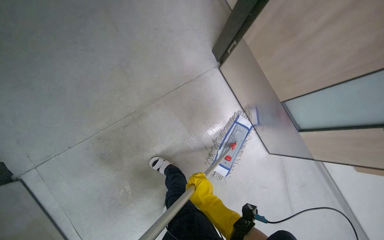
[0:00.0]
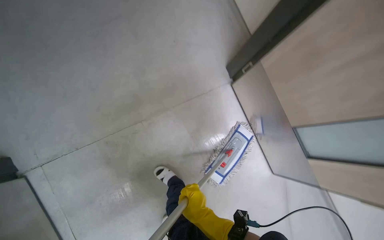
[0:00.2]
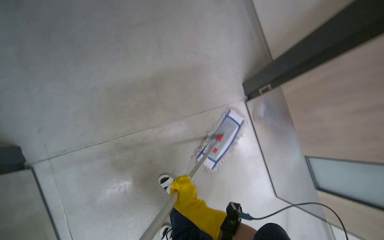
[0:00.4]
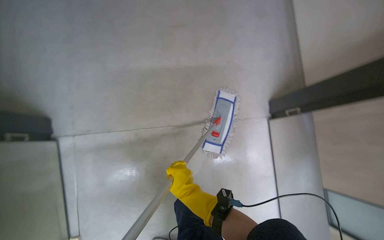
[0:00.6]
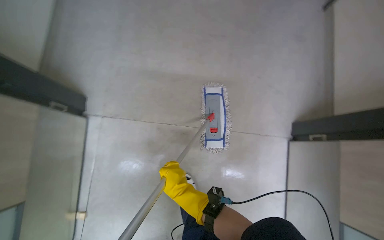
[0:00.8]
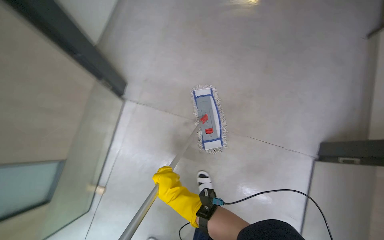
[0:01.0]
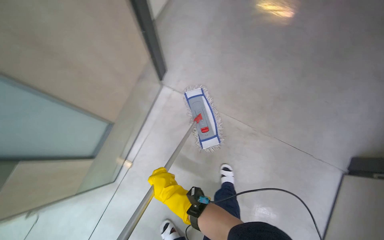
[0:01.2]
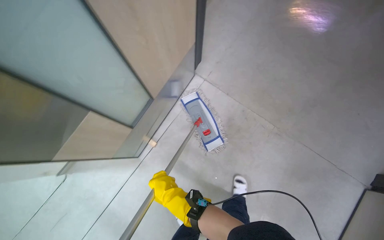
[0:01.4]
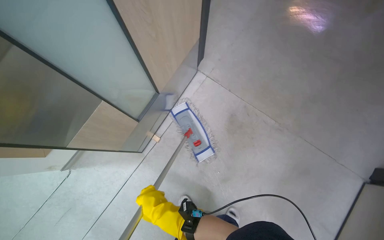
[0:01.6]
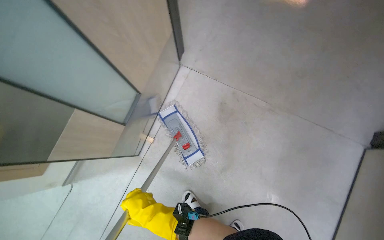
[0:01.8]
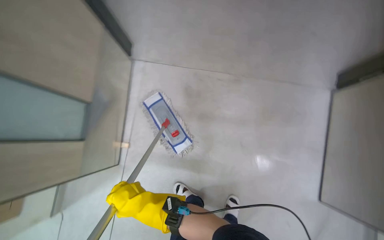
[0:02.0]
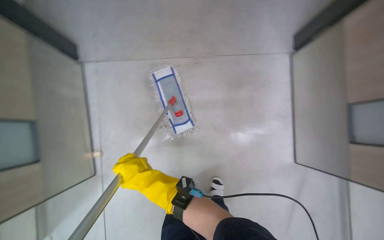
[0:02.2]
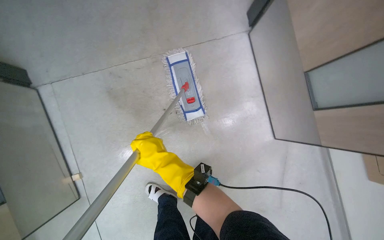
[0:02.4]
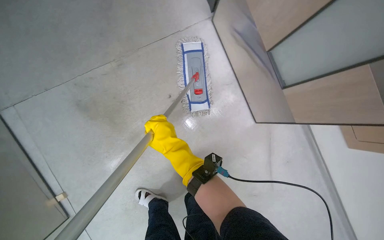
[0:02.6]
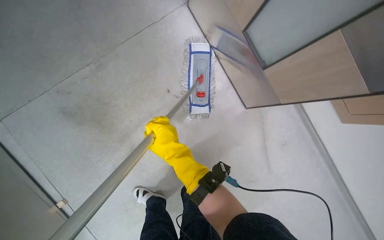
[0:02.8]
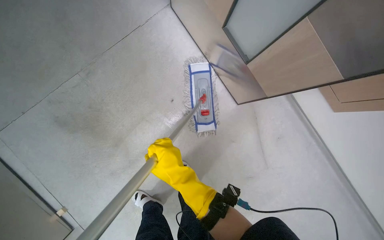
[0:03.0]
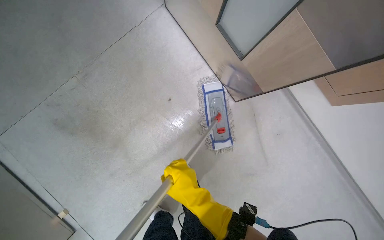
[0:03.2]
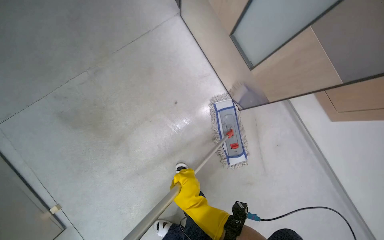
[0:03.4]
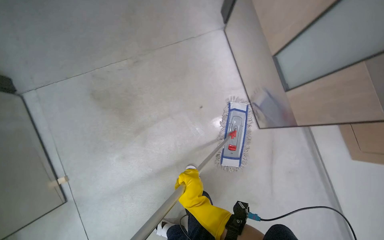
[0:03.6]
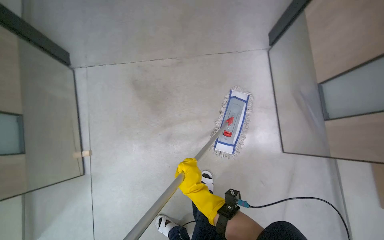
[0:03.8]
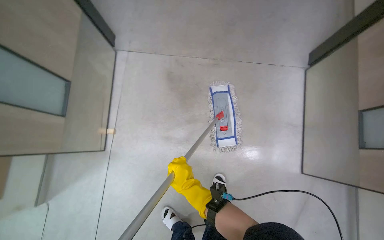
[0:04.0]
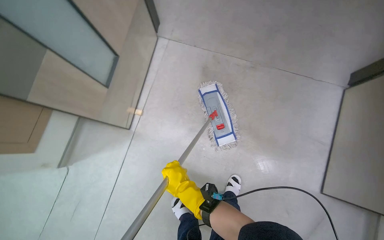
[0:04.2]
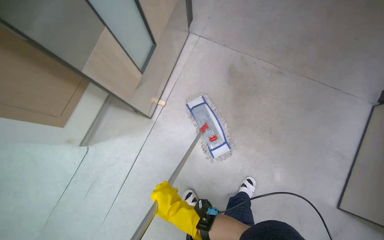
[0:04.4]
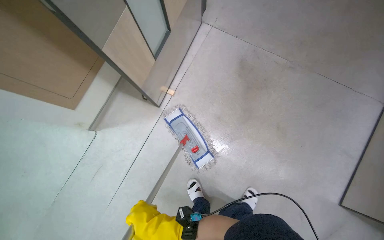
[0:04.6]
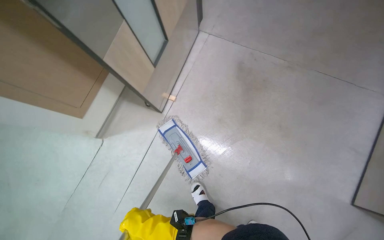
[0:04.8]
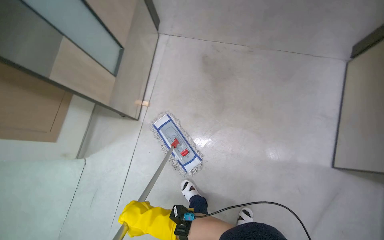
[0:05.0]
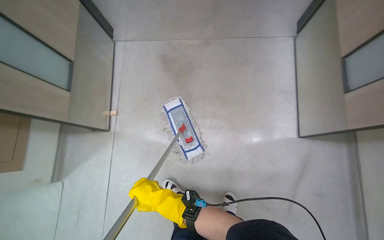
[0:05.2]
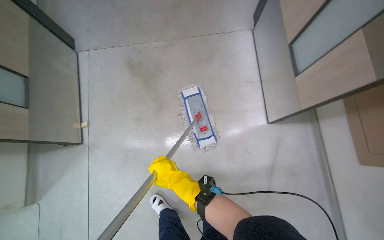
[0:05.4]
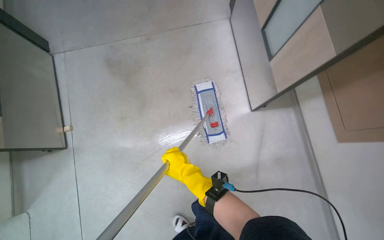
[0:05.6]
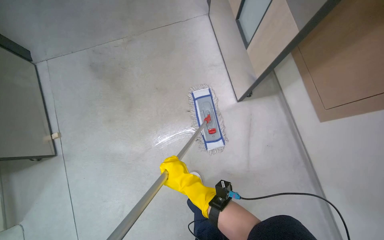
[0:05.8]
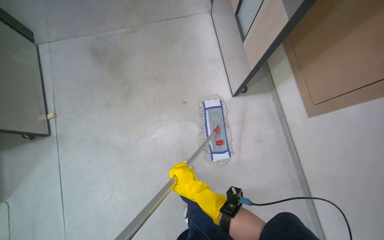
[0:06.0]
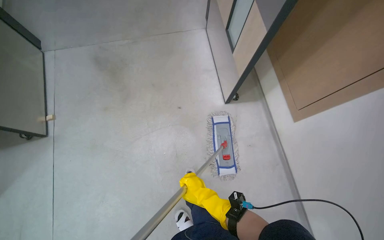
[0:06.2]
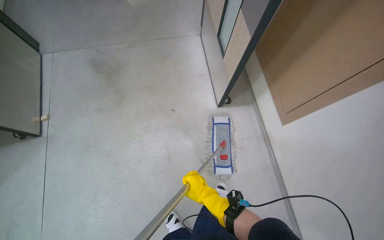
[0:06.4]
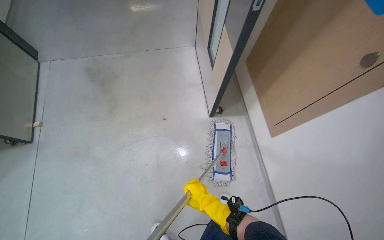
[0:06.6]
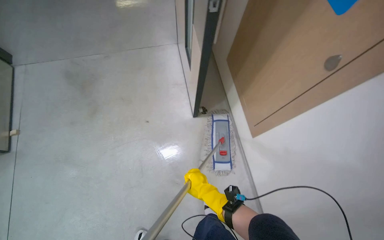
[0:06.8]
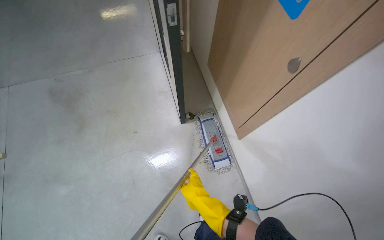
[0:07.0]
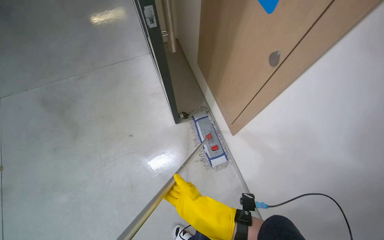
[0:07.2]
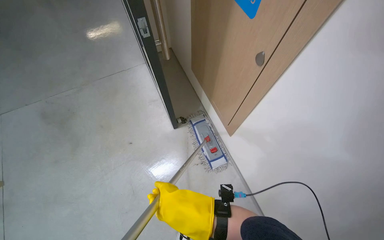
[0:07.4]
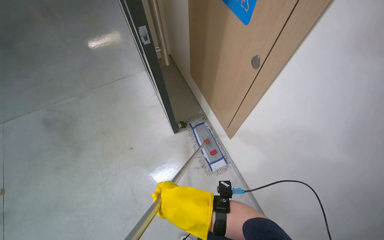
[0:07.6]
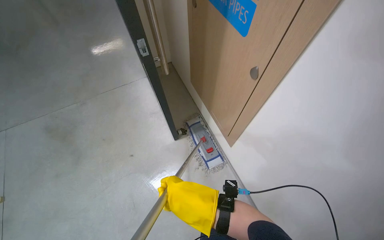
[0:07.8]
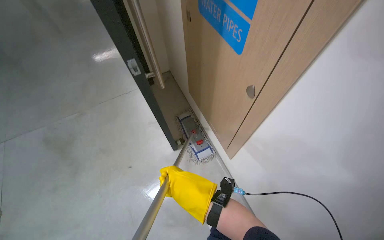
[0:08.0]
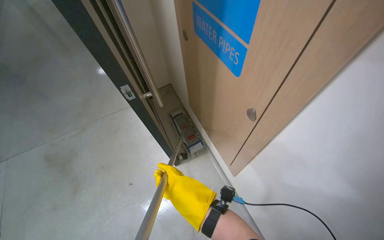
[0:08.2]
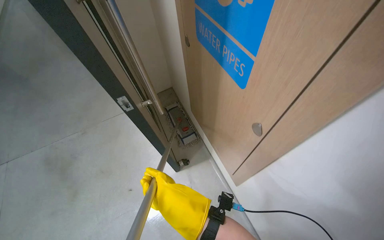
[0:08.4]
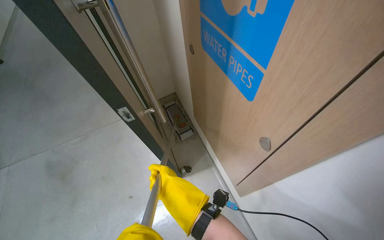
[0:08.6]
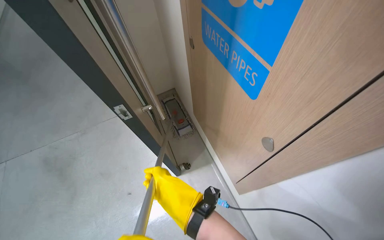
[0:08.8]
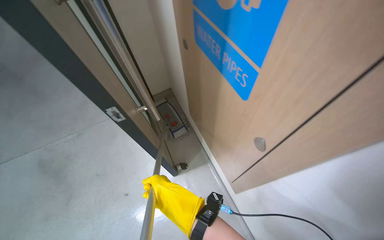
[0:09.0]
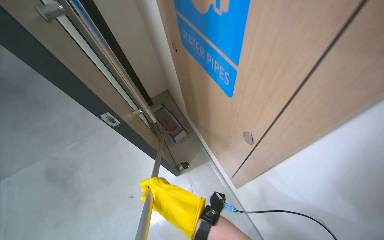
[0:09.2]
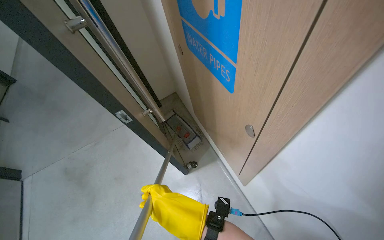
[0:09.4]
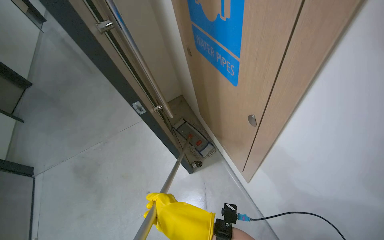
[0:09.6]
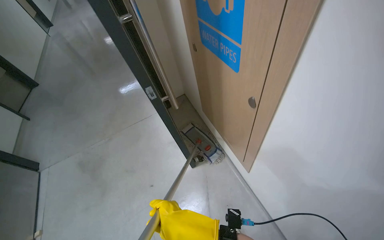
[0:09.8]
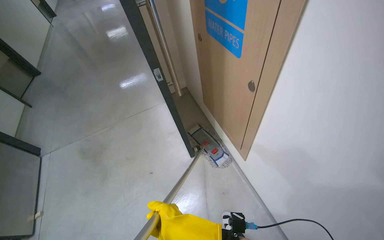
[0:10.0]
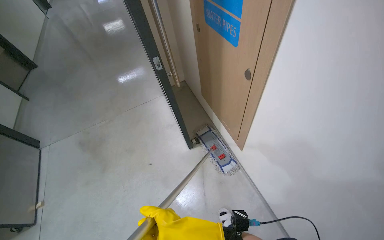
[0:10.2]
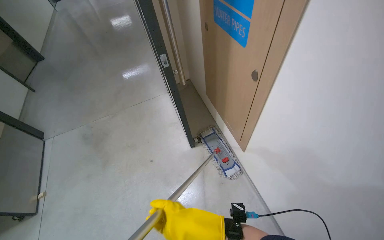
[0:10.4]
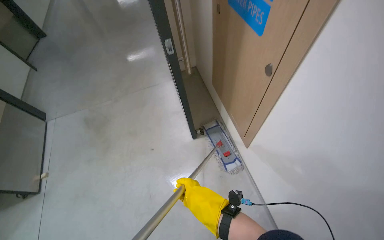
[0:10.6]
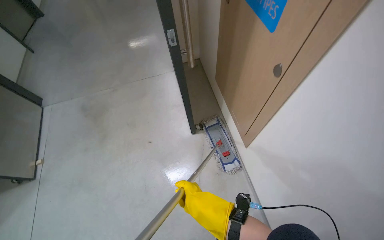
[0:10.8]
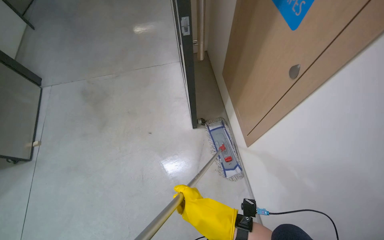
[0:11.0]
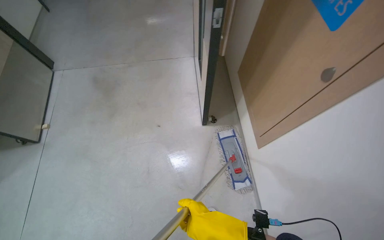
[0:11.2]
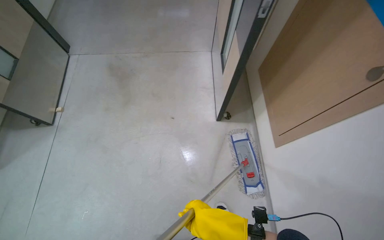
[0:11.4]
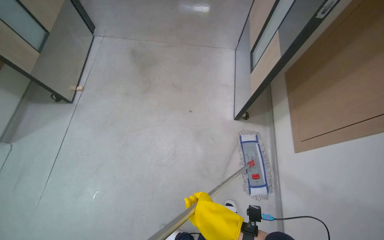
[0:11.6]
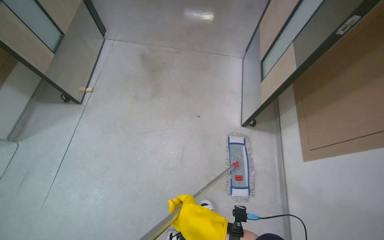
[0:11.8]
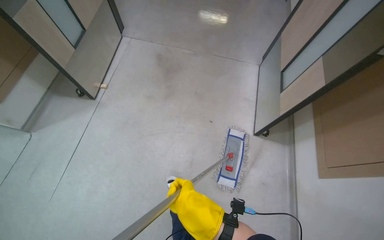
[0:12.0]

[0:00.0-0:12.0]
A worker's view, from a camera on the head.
Job: mopping floor.
The whole recording: Mopping hallway floor. The worker mops the hallway floor, wringing out the mop head and moving the cleaning cart as needed.
0:00.0 to 0:01.6: The camera is carried about 50 cm. The head turns to the left by some 60 degrees.
0:01.6 to 0:03.0: The wearer looks about 15 degrees further downward.
0:03.0 to 0:04.4: The view tilts approximately 10 degrees upward.
0:04.4 to 0:06.0: The wearer moves roughly 70 cm. The scene turns about 40 degrees counterclockwise in the picture.
0:06.0 to 0:07.6: The camera pitches upward, by about 15 degrees. The right hand travels nearer to the camera by roughly 20 cm.
0:07.6 to 0:09.0: The view tilts approximately 20 degrees upward.
0:10.4 to 0:12.0: The wearer moves to the left, roughly 50 cm. The camera pitches downward, by roughly 15 degrees. The scene rotates clockwise by about 40 degrees.

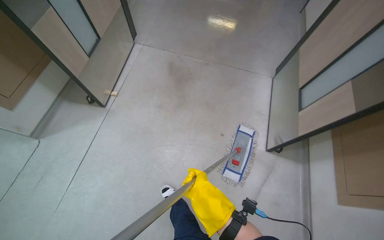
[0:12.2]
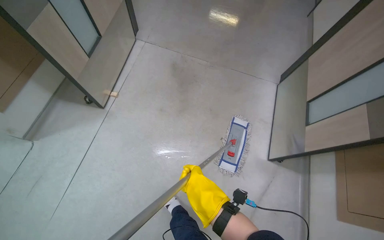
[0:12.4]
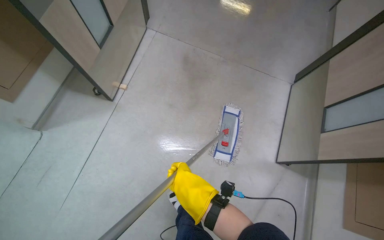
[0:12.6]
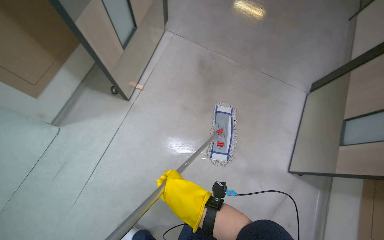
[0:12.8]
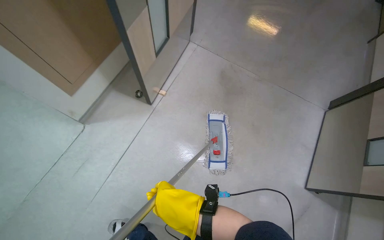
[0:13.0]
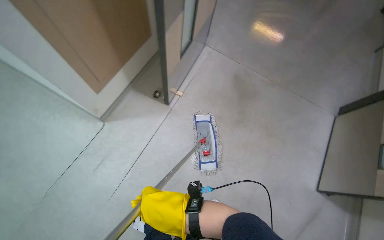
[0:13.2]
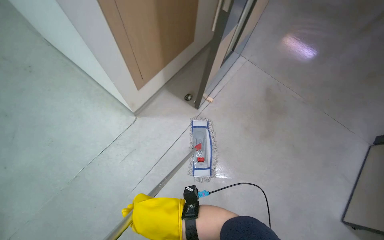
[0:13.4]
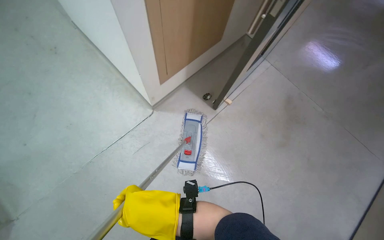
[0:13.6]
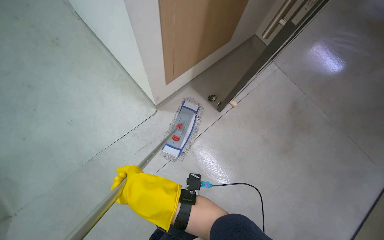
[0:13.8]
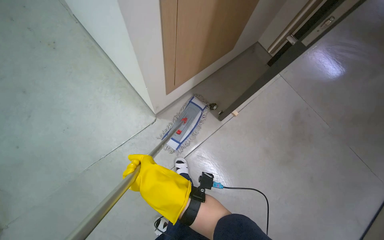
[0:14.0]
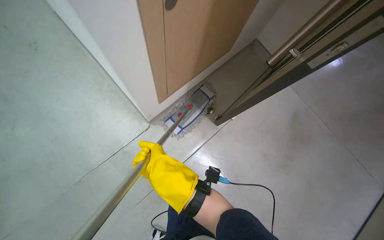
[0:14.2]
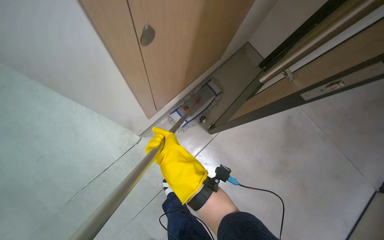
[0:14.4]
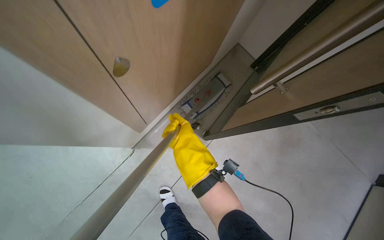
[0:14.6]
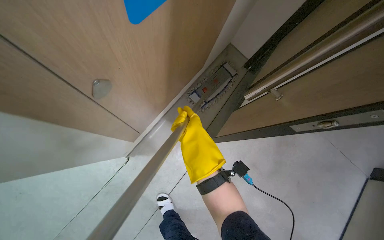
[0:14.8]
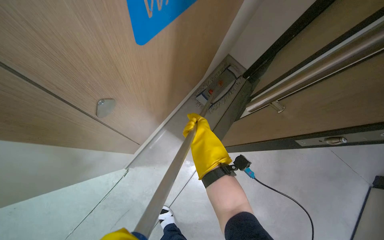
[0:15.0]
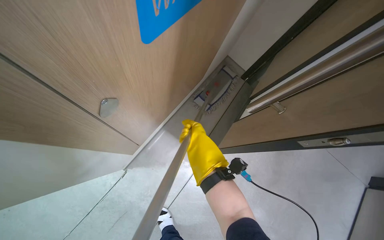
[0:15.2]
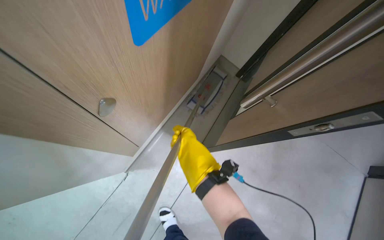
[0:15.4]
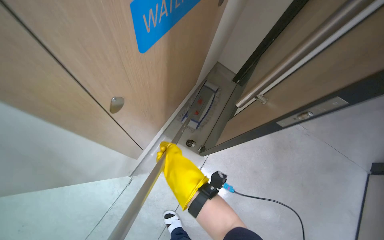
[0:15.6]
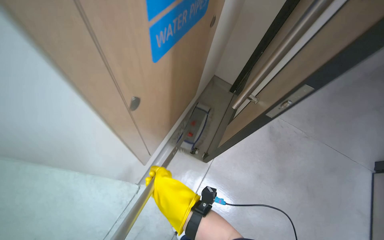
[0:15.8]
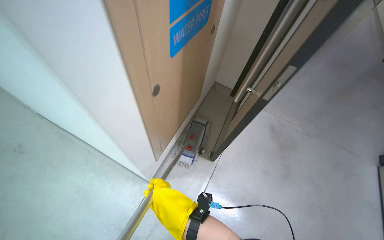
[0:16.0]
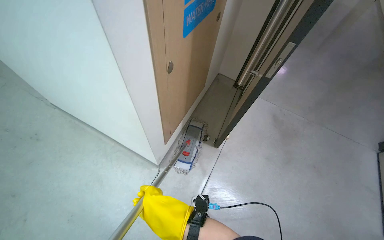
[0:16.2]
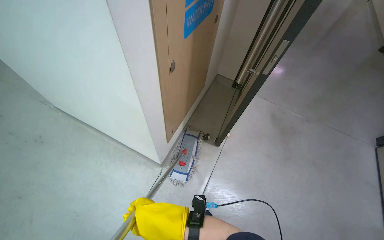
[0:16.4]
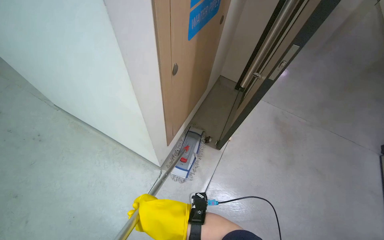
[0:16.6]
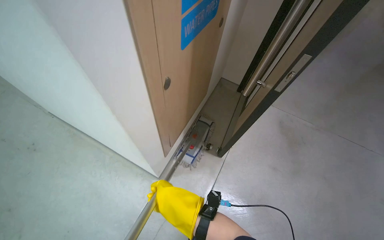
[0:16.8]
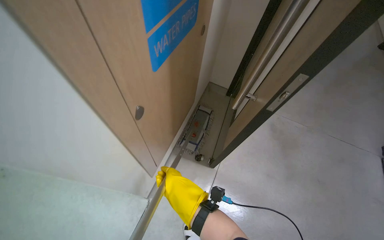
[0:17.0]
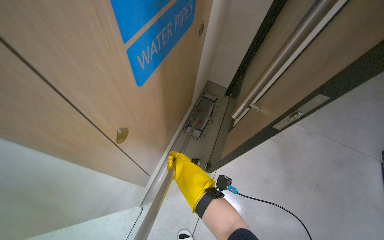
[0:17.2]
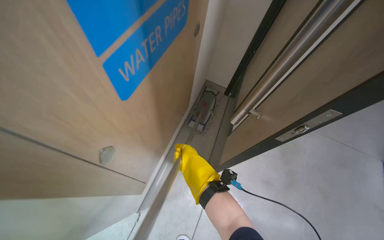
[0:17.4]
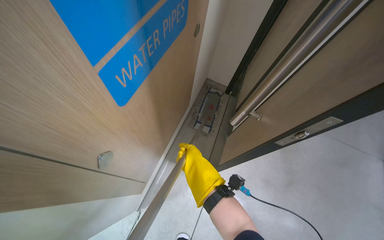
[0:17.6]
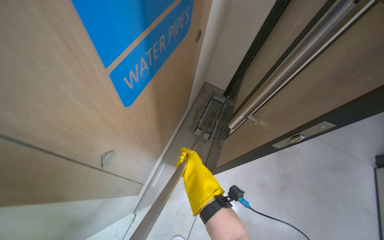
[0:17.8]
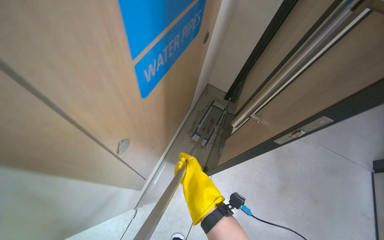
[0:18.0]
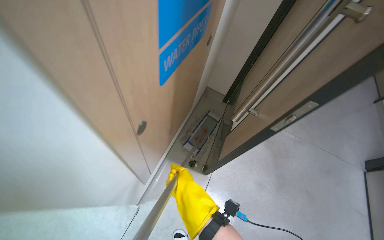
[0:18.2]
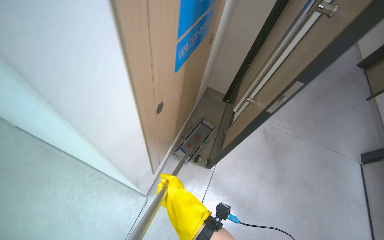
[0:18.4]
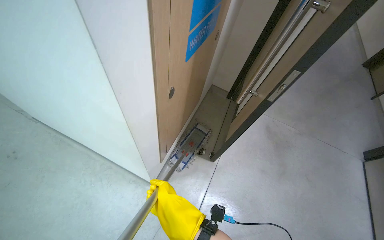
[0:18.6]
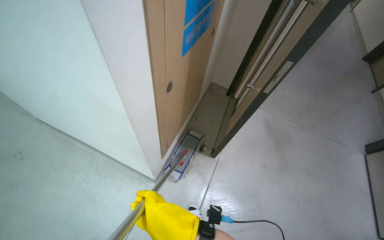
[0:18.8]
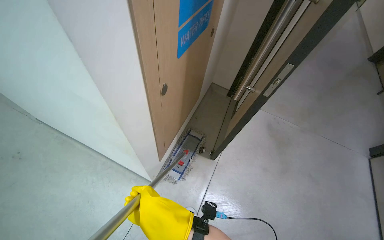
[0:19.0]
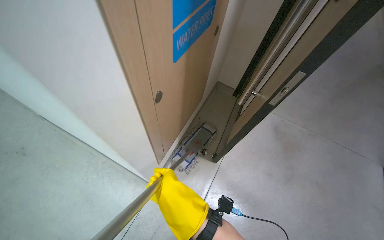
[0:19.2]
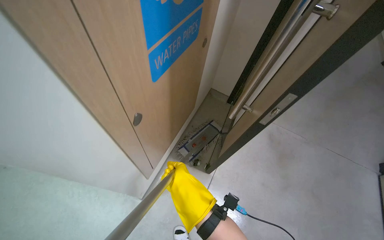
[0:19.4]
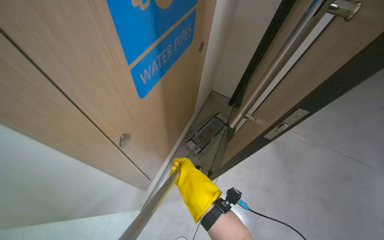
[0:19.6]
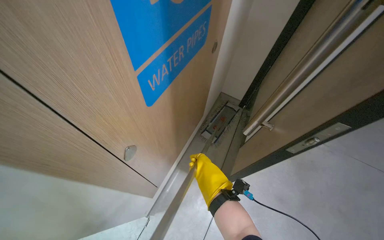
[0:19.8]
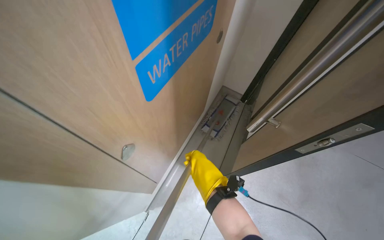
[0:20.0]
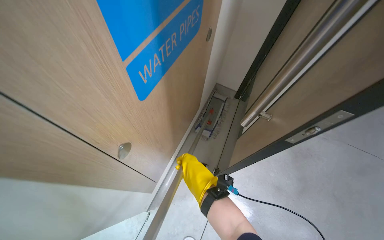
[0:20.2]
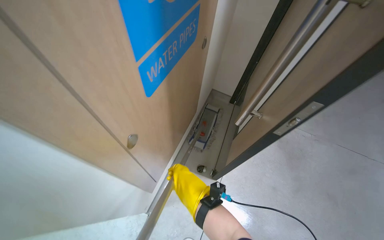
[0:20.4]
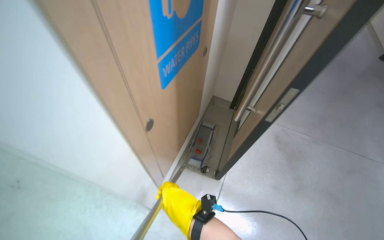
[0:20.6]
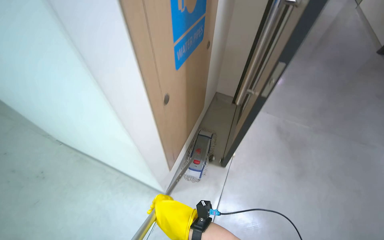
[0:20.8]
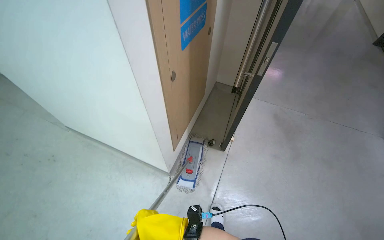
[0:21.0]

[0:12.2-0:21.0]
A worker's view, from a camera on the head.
Job: mopping floor.
The whole recording: Mopping hallway floor. The worker mops the hallway floor, wringing out the mop head and moving the cleaning cart as needed.
0:12.2 to 0:13.6: The head travels to the left, approximately 50 cm. The wearer's head swings about 35 degrees to the left.
0:13.6 to 0:15.2: The wearer moves roughly 60 cm.
0:15.2 to 0:16.6: The head travels roughly 40 cm. The view tilts roughly 15 degrees upward.
0:16.6 to 0:18.0: The right hand travels up the picture by roughly 35 cm.
0:18.0 to 0:19.6: The right hand reaches some 30 cm nearer to the camera, then returns.
0:19.6 to 0:21.0: The camera travels approximately 40 cm.
